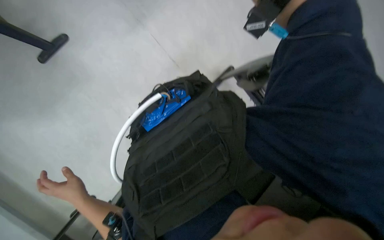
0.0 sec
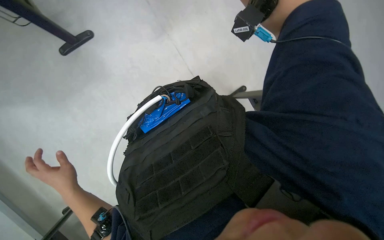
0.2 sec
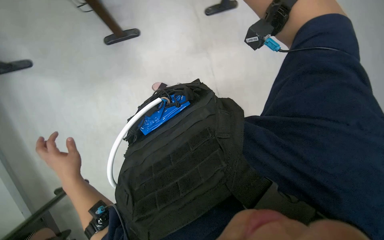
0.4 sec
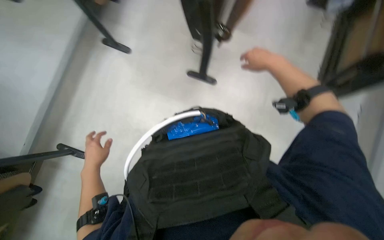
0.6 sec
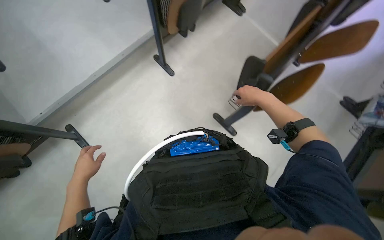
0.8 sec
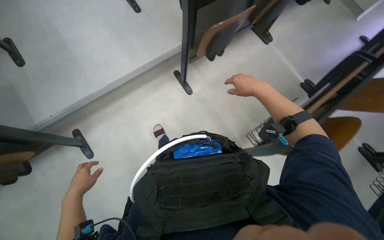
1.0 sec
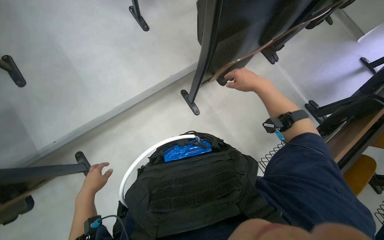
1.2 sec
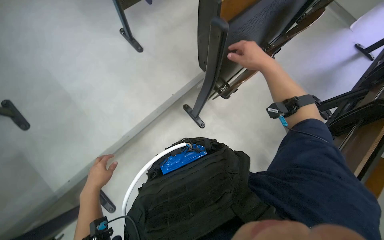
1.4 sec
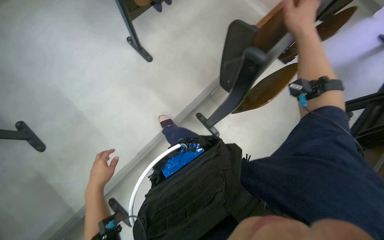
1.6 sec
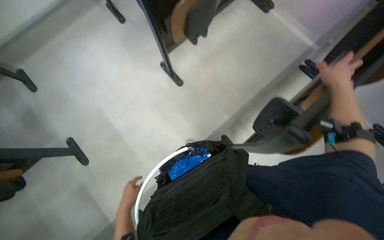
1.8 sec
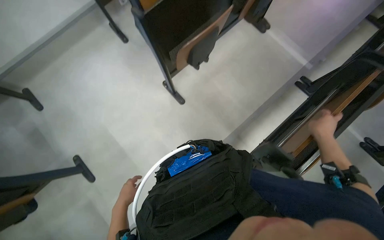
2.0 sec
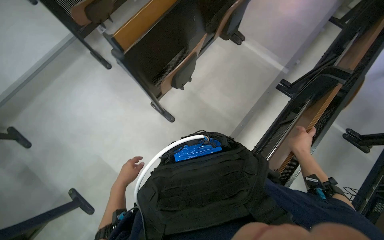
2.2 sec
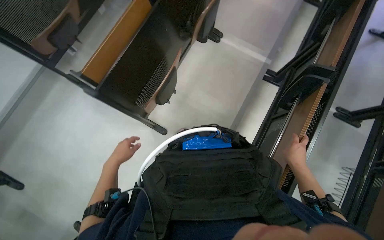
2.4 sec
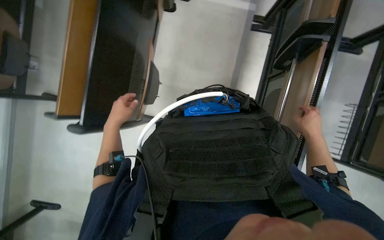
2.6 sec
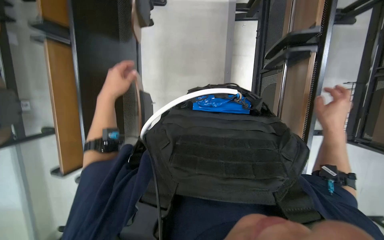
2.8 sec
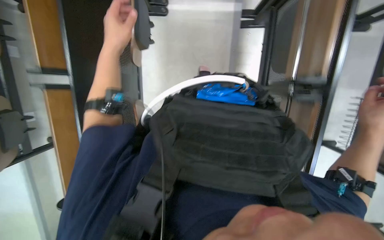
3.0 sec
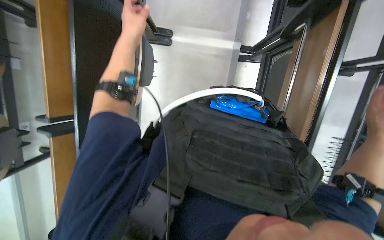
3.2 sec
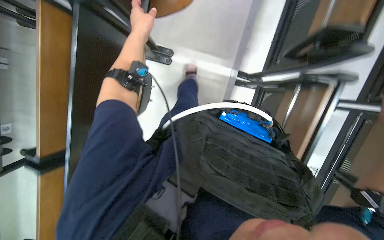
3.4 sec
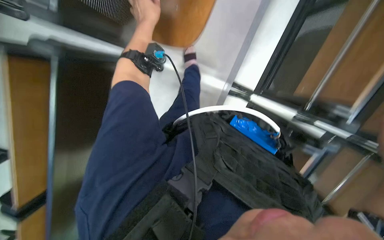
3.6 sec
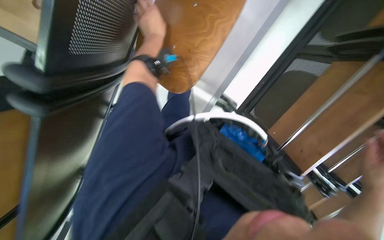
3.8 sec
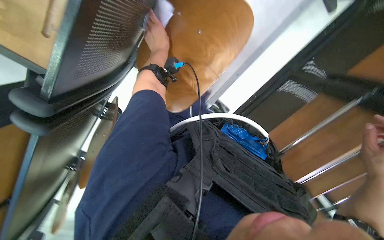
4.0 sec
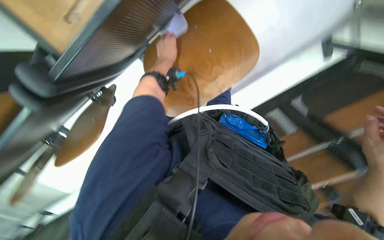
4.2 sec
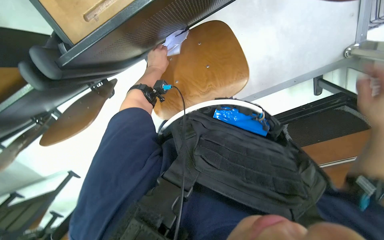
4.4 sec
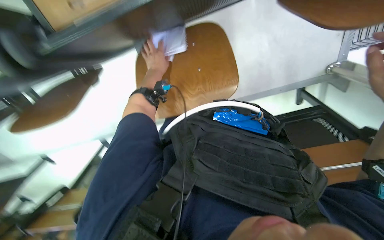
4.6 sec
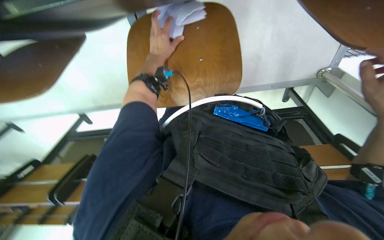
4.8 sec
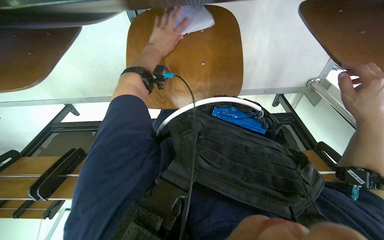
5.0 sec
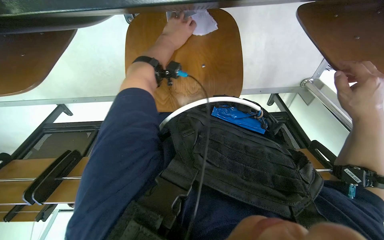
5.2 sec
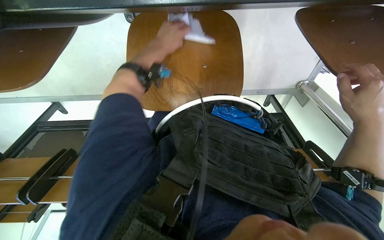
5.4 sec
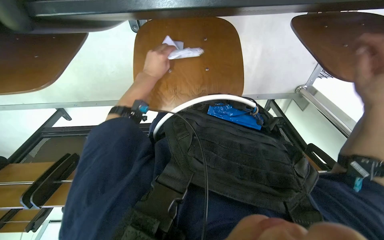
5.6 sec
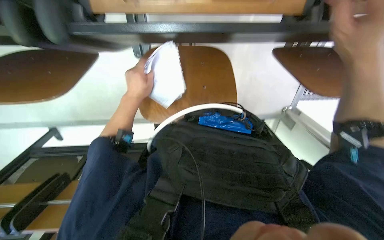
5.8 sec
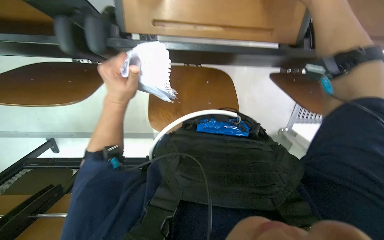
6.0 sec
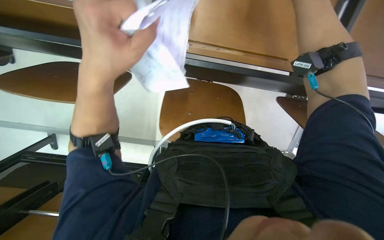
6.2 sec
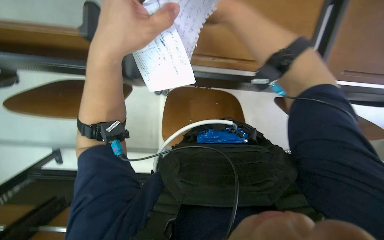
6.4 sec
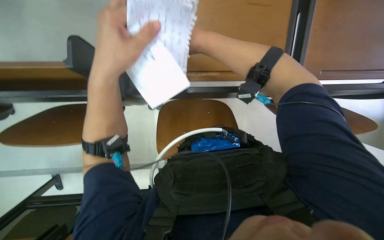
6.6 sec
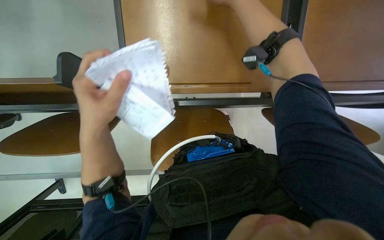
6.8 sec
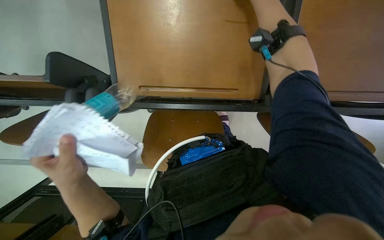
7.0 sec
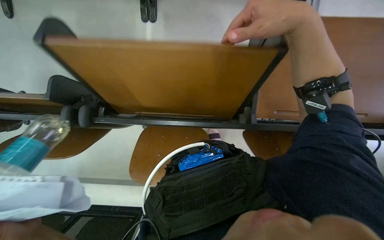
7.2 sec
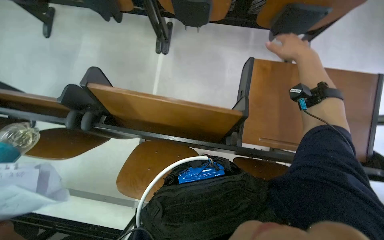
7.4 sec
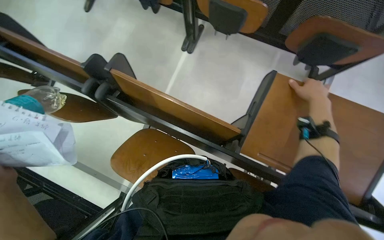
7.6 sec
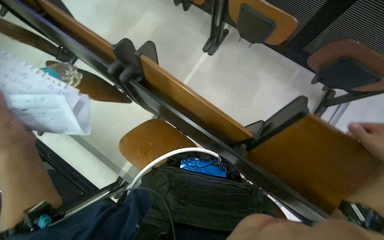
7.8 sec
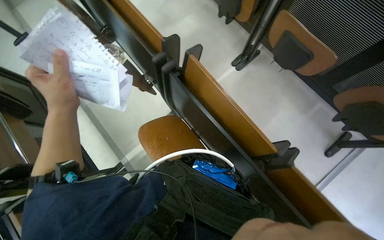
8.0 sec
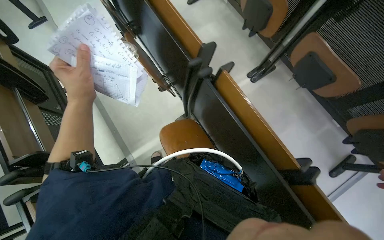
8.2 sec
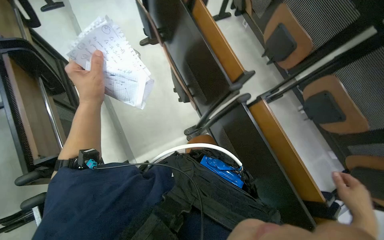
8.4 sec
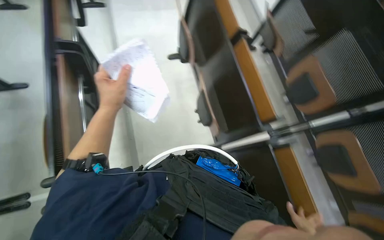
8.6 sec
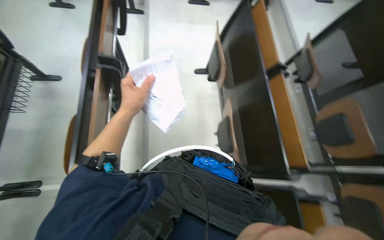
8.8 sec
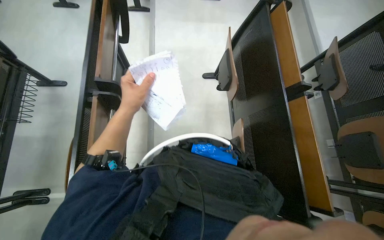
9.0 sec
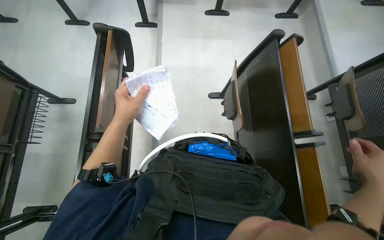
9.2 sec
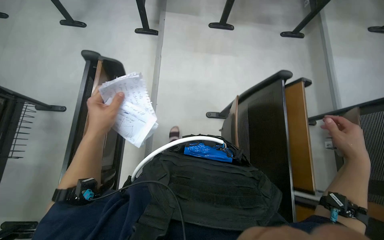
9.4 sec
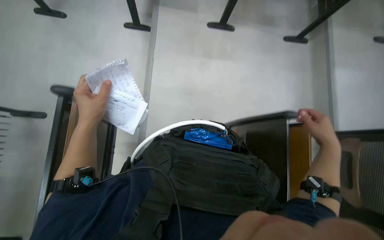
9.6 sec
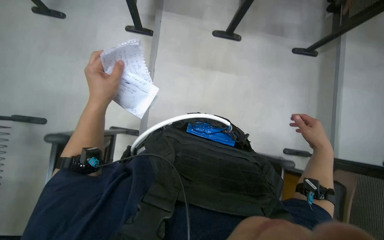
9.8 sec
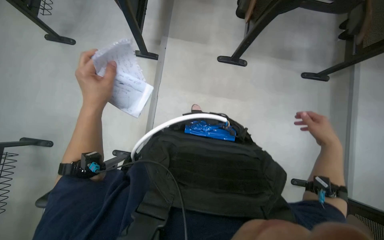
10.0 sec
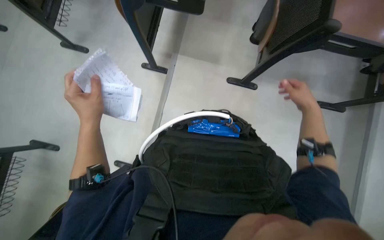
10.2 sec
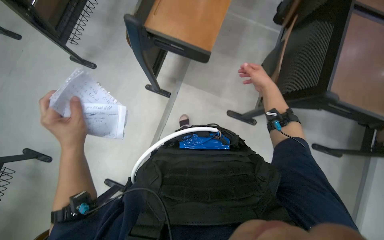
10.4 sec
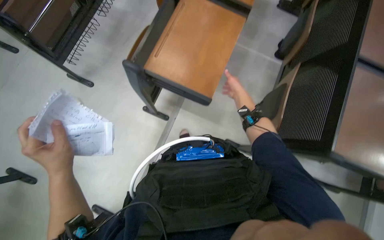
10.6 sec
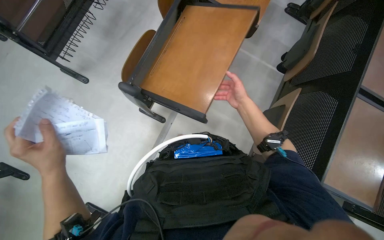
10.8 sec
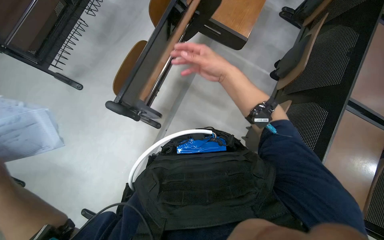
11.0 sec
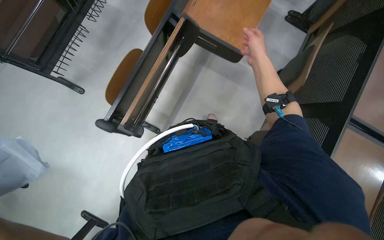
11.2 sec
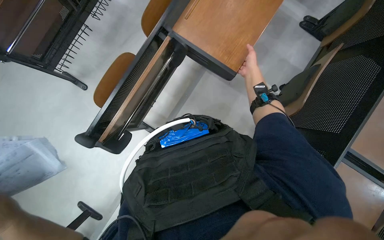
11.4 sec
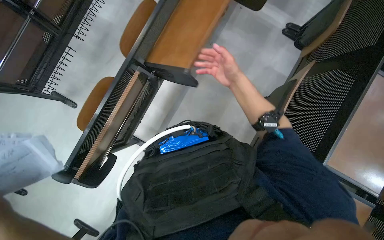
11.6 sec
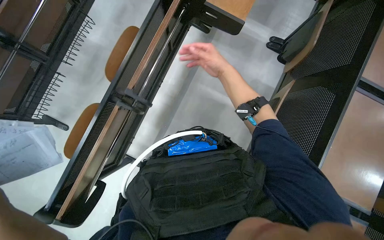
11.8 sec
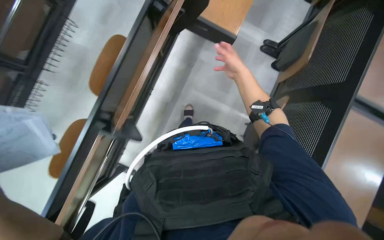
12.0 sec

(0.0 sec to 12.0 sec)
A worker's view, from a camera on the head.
Job: organizing items.
The whole recording: Organizing classroom desks. The worker adjusts desks and collects trash from them, disposing of it into a cart.
0.0 sec - 1.6 sec: The view tips upward by about 30 degrees.
1.6 sec - 3.0 sec: The camera is carried roughly 80 cm. The wearer looks approximately 15 degrees further downward. The scene rotates counterclockwise by roughly 45 degrees.
3.0 sec - 4.4 sec: The camera is aimed roughly 20 degrees further to the right. The view tilts roughly 20 degrees upward. Everything in view rotates approximately 30 degrees clockwise.
4.4 sec - 6.0 sec: The left hand is displaced nearer to the camera and down the picture by about 15 cm.
6.0 sec - 7.6 sec: The wearer looks some 25 degrees further upward.
7.6 sec - 9.0 sec: The head travels about 60 cm. The scene turns about 60 degrees clockwise in the picture.
9.0 sec - 10.4 sec: The camera is carried roughly 60 cm.
10.4 sec - 12.0 sec: The head travels roughly 60 cm.

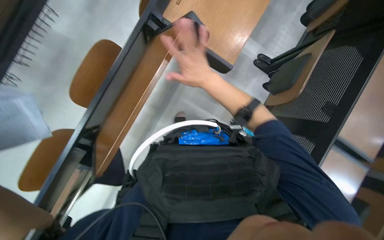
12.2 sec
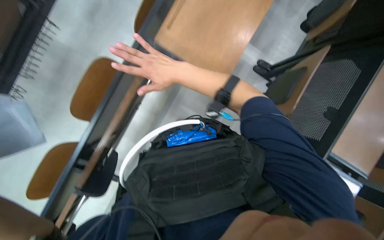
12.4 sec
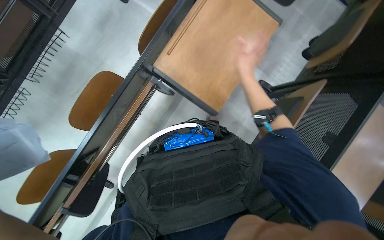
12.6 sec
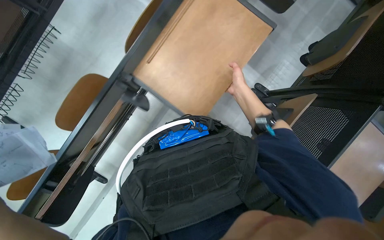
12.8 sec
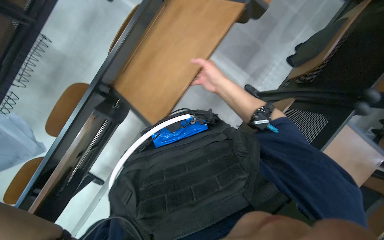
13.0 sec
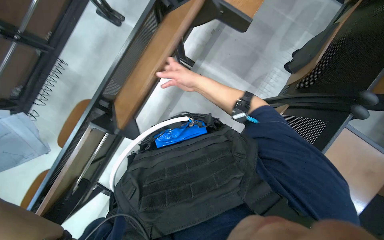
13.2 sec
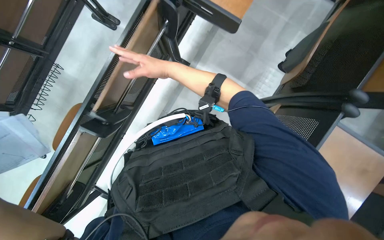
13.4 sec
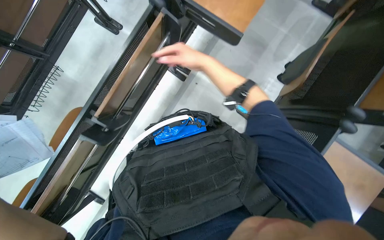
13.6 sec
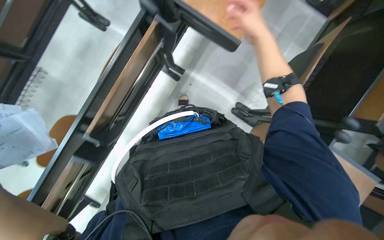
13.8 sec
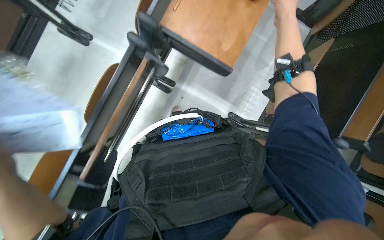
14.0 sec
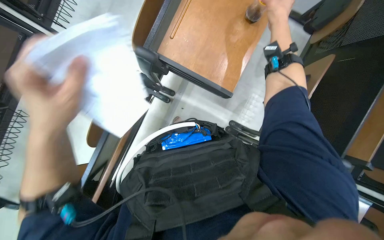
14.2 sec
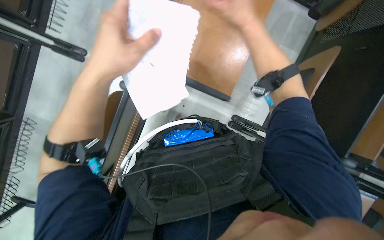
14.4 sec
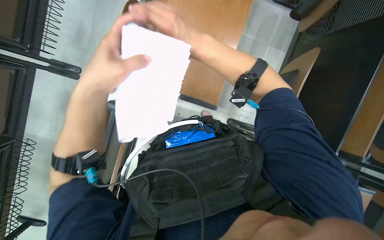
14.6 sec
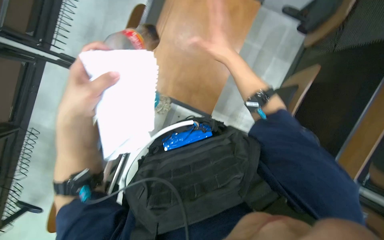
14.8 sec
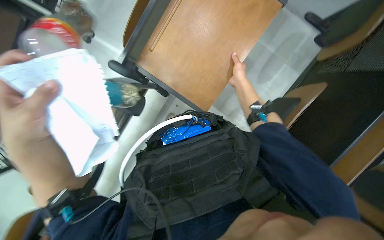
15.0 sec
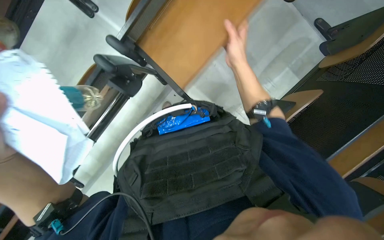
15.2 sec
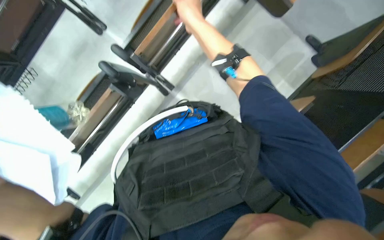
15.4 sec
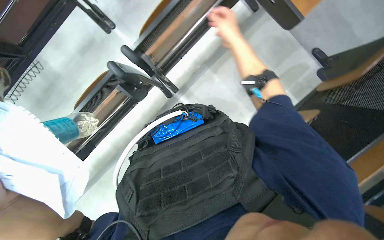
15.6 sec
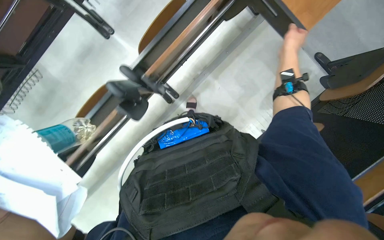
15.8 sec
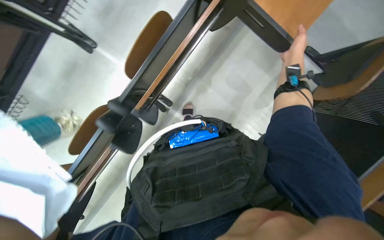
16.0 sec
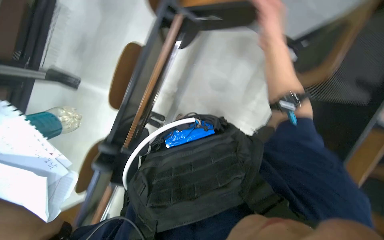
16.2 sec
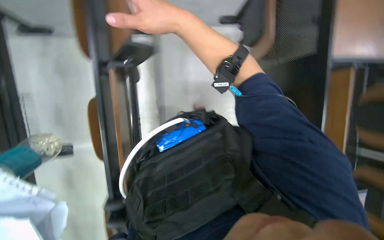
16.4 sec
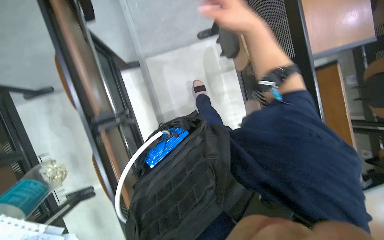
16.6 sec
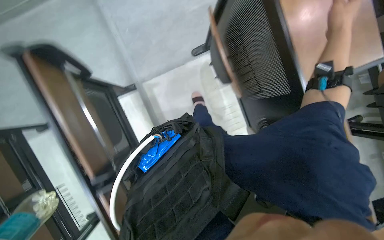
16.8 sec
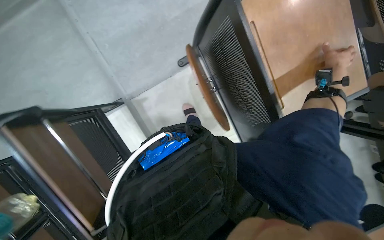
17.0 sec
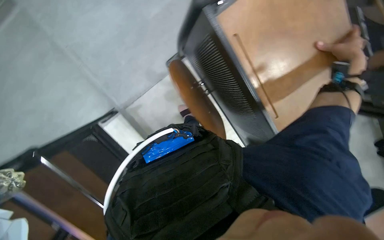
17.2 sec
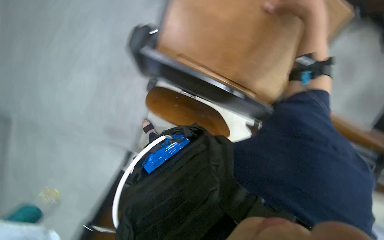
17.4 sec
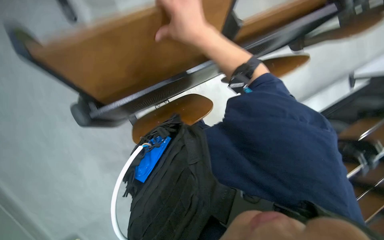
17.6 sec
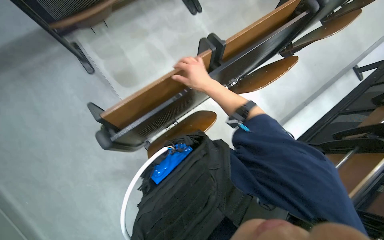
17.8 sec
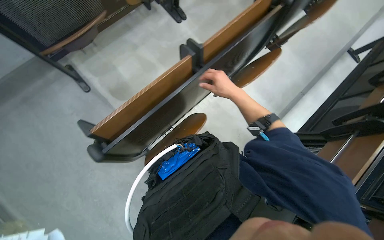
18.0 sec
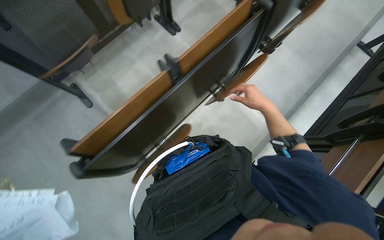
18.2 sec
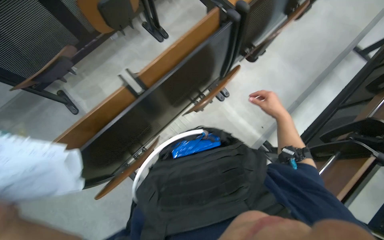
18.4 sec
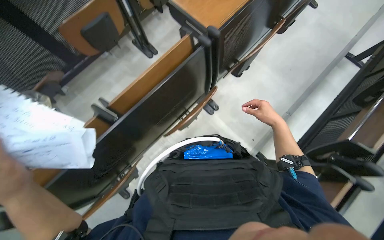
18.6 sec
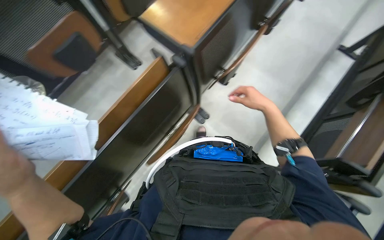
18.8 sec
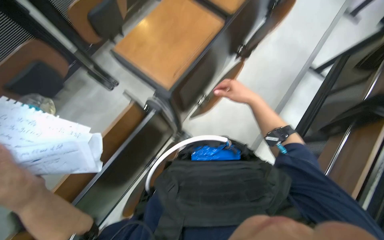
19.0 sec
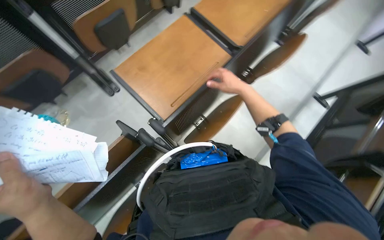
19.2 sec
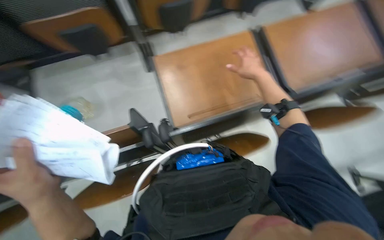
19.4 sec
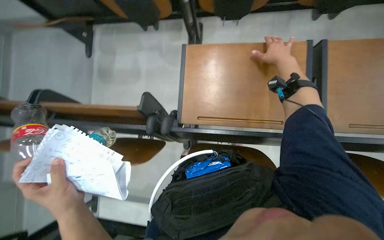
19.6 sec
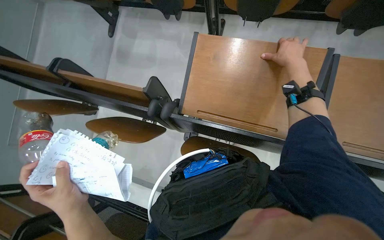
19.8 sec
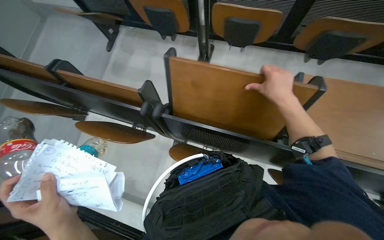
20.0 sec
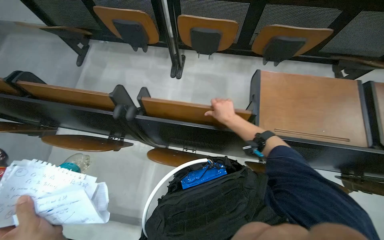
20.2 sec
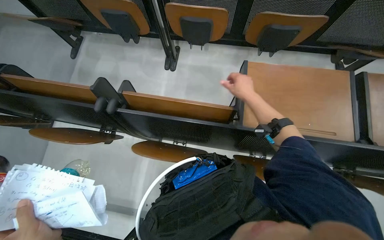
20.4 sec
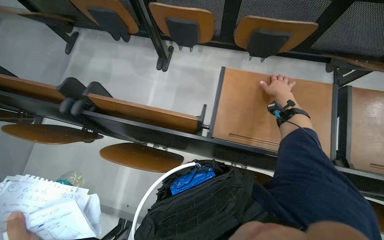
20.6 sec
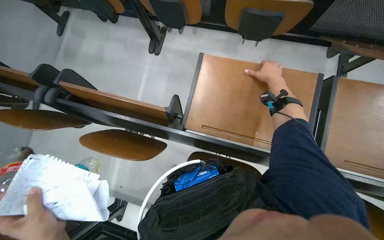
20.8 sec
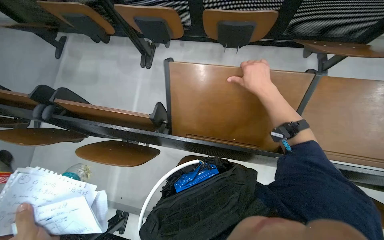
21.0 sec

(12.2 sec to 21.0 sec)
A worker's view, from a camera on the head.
Job: organizing items.
The whole recording: Organizing classroom desks. The worker adjusts desks and collects trash from them, disposing of it into a cart.
12.2 sec - 13.6 sec: The right hand moves left and right over approximately 15 cm, changing direction 3 times.
13.6 sec - 15.2 sec: The right hand goes left and right, some 25 cm each way, reversing 2 times.
15.2 sec - 16.6 sec: The right hand goes left and right, about 35 cm each way, reversing 2 times.
16.6 sec - 18.0 sec: The scene rotates counterclockwise by some 25 degrees.
18.0 sec - 19.6 sec: The camera travels about 90 cm.
19.6 sec - 21.0 sec: The camera is carried to the right, some 50 cm.
